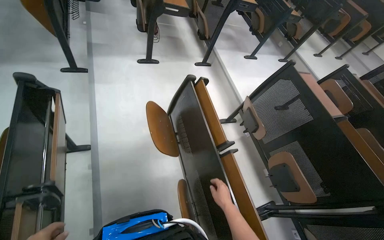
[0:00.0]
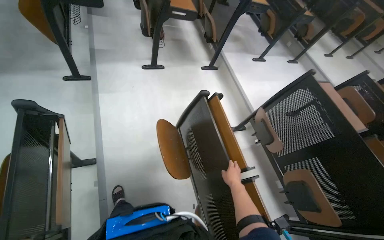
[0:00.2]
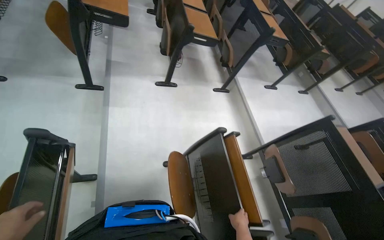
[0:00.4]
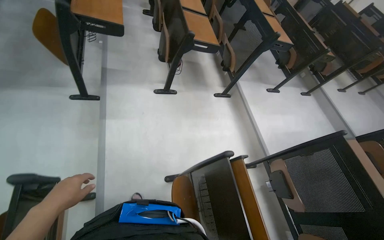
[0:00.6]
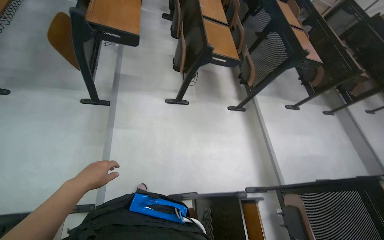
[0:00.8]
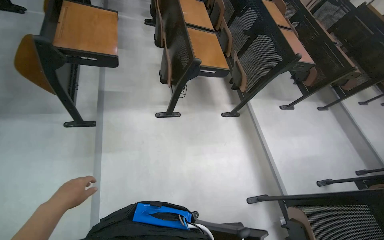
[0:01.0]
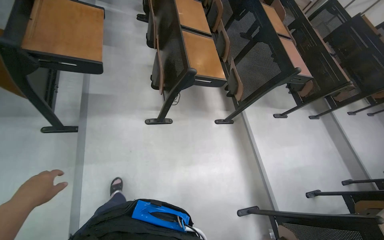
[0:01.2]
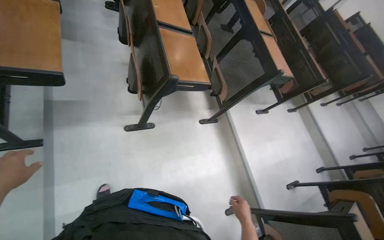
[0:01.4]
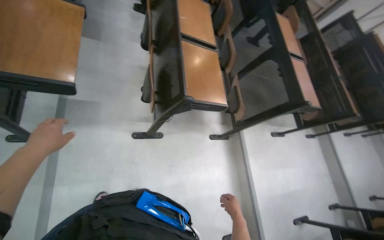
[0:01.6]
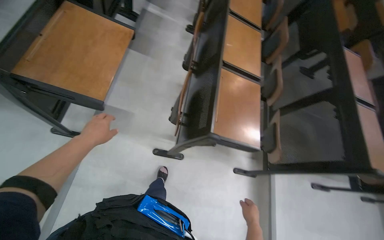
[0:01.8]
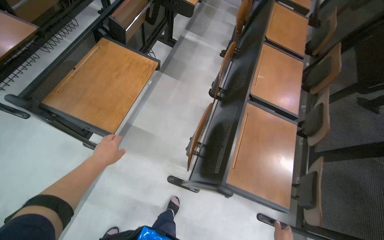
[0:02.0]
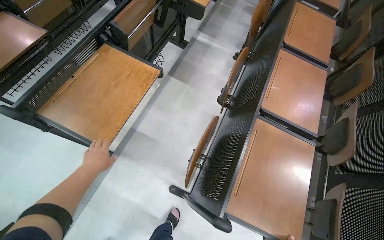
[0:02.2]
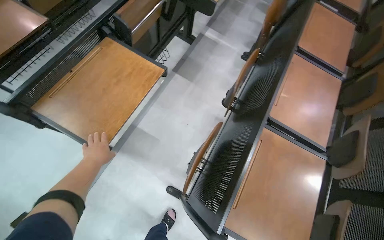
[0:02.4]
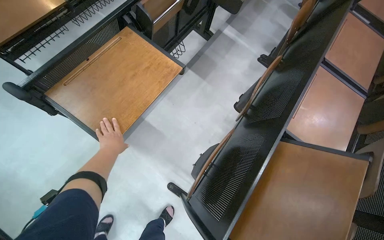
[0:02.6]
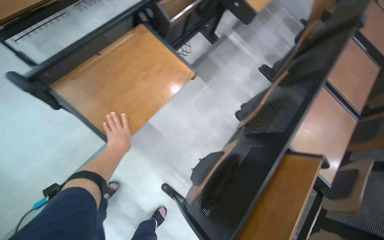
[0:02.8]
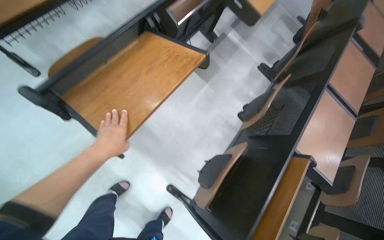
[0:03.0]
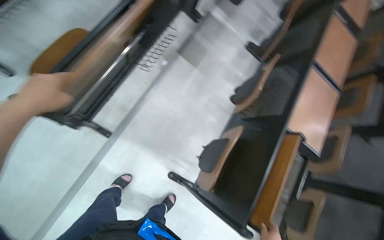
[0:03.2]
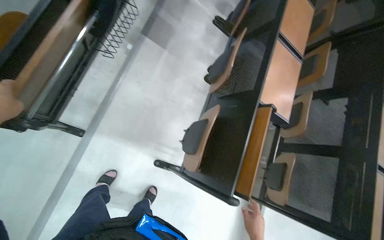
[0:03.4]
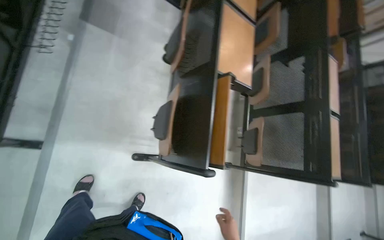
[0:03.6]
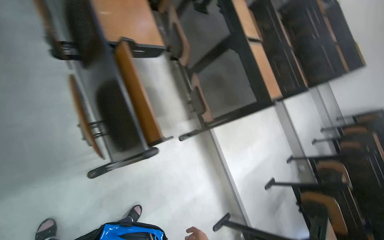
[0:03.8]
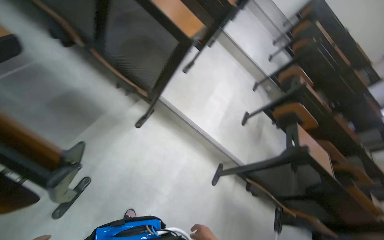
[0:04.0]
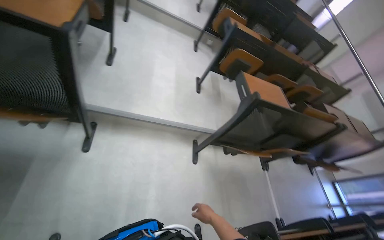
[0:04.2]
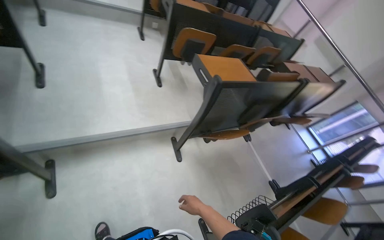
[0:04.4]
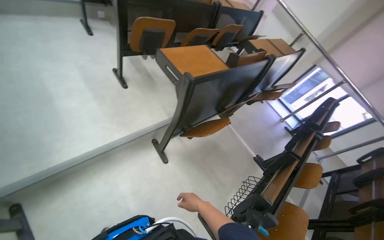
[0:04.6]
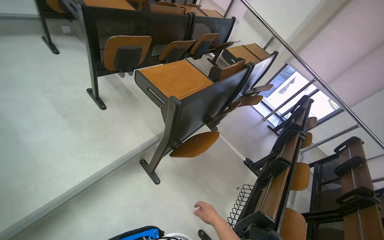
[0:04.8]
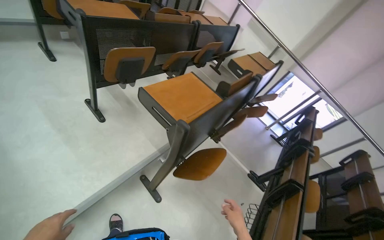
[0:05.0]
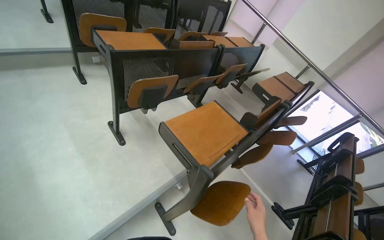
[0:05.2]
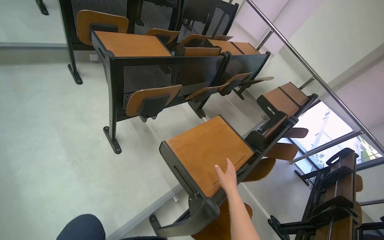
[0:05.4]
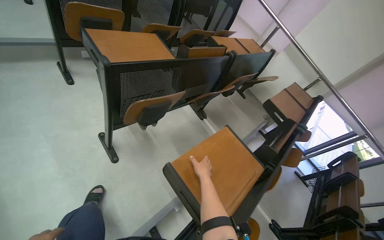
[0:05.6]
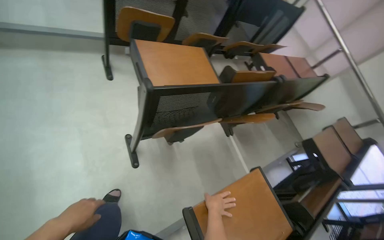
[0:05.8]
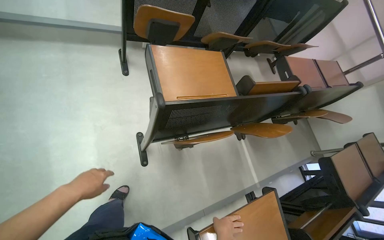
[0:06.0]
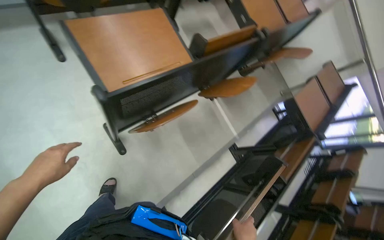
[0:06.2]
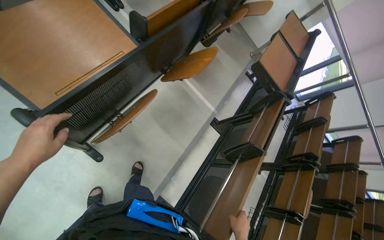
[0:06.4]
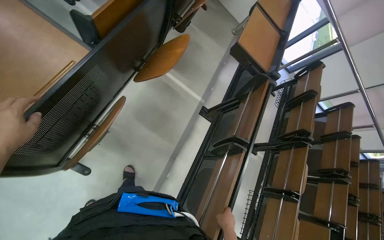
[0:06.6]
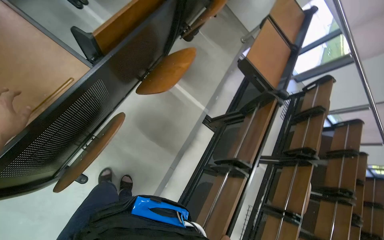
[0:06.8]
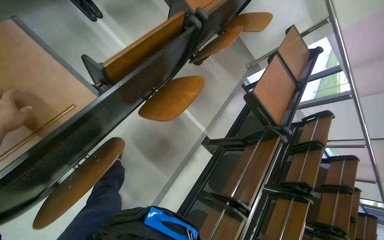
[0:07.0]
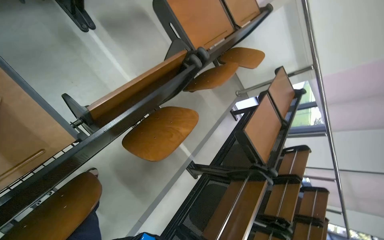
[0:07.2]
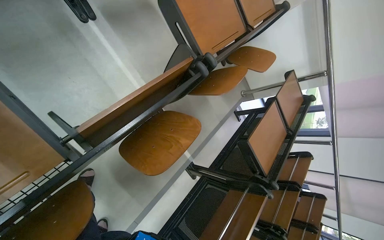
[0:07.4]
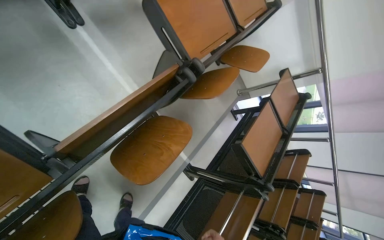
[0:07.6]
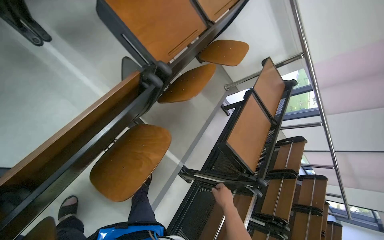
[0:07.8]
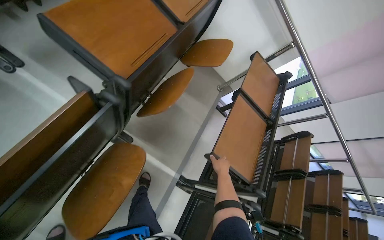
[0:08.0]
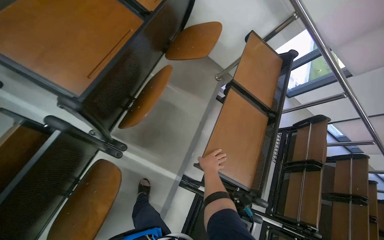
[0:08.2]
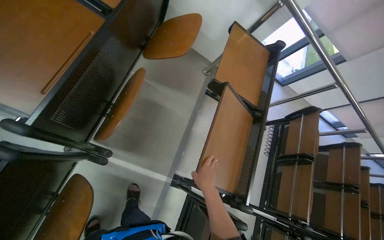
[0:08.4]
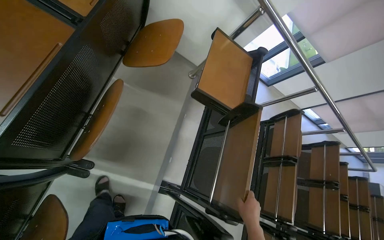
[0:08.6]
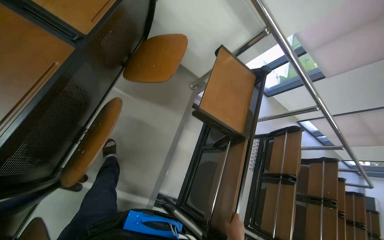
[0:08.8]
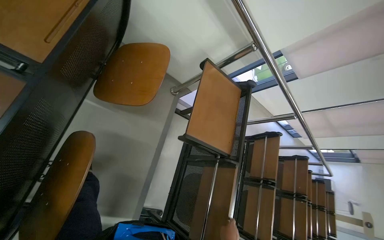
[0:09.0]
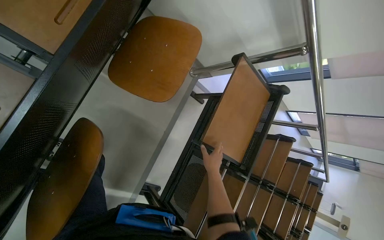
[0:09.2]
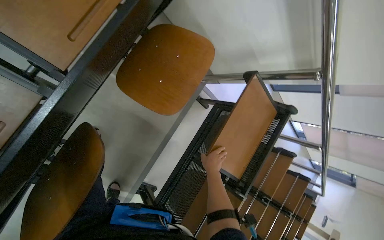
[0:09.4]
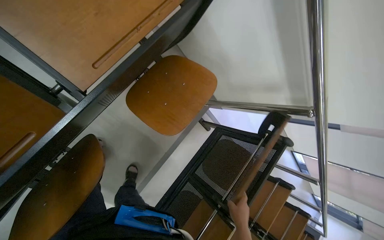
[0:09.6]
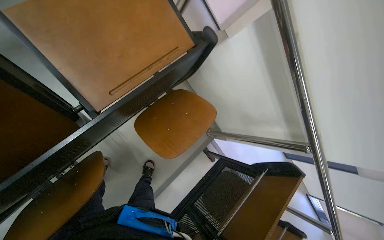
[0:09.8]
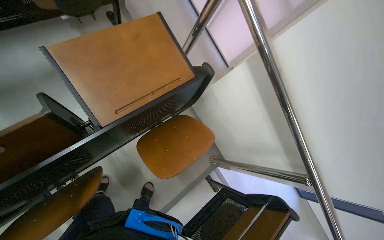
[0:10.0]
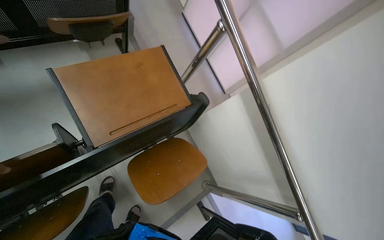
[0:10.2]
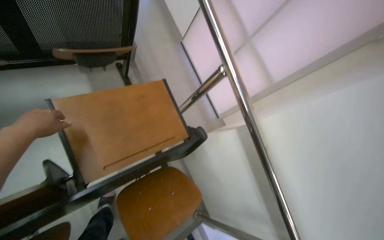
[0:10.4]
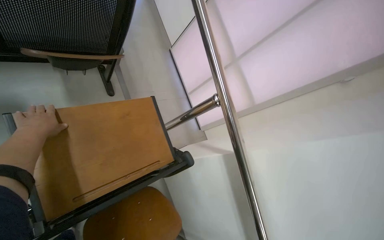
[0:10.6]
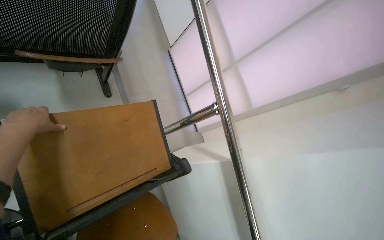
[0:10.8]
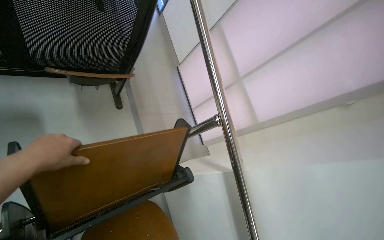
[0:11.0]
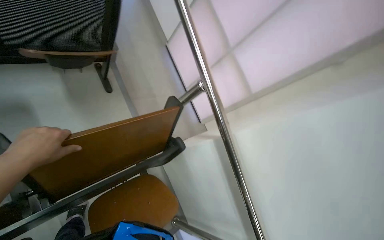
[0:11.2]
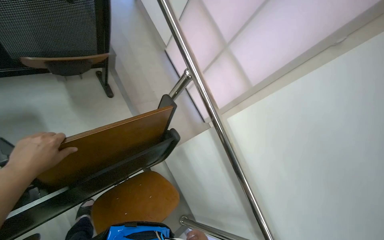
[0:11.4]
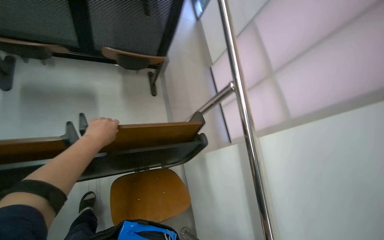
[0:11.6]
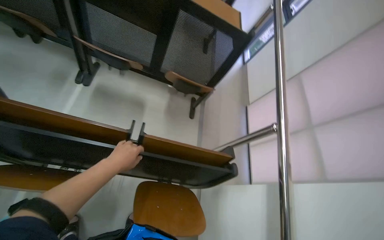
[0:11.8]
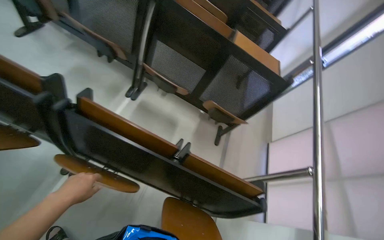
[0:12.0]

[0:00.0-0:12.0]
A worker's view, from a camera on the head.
Job: organizing items.
The whole recording: Folding desks in lecture hall. The worker folds up multiple desks in the lecture hall.
0:00.0 to 0:01.6: The camera is carried some 1.5 m.
0:01.6 to 0:03.0: The wearer moves roughly 50 cm. The wearer's head swings about 45 degrees to the left.
0:03.0 to 0:04.4: The camera travels roughly 1 m. The head rotates roughly 135 degrees to the right. The view tips downward by roughly 50 degrees.
0:04.4 to 0:06.0: The camera travels roughly 1.5 m.
0:06.0 to 0:07.6: The head travels about 90 cm. The wearer looks approximately 25 degrees further to the right. The view tips downward by roughly 25 degrees.
0:07.6 to 0:09.0: The wearer moves some 90 cm.
0:09.0 to 0:10.4: The view tips upward by some 30 degrees. The scene rotates clockwise by roughly 40 degrees.
0:10.4 to 0:12.0: The wearer's head swings some 45 degrees to the left. The camera pitches upward, by roughly 25 degrees.

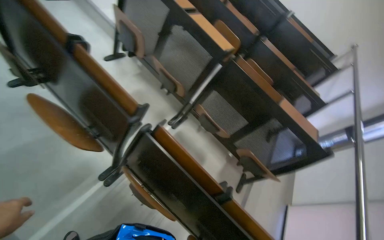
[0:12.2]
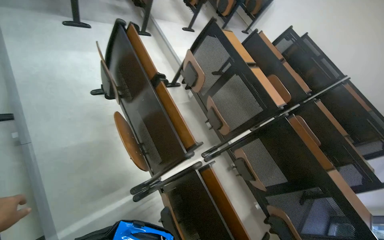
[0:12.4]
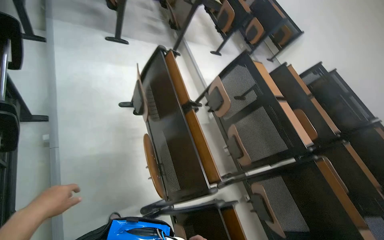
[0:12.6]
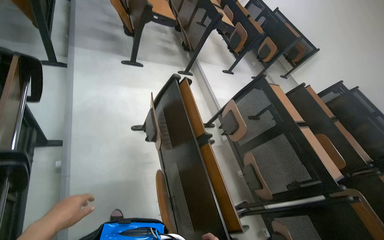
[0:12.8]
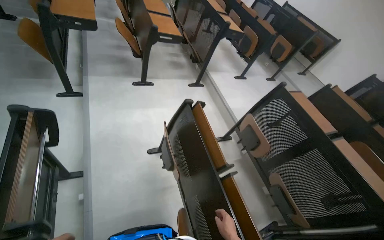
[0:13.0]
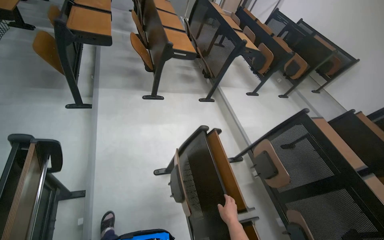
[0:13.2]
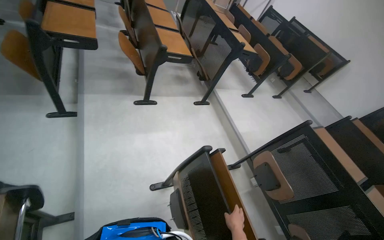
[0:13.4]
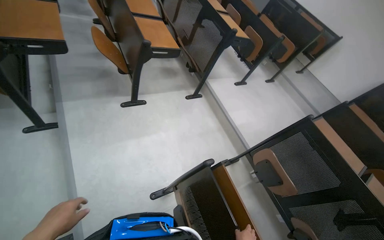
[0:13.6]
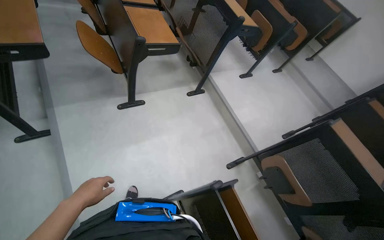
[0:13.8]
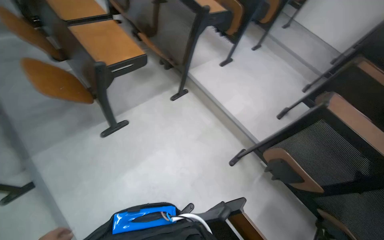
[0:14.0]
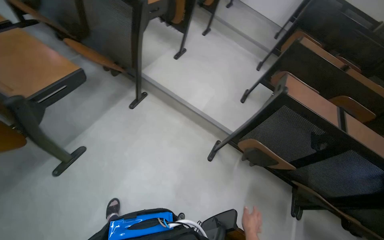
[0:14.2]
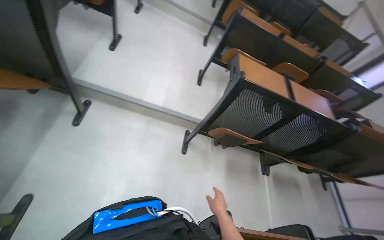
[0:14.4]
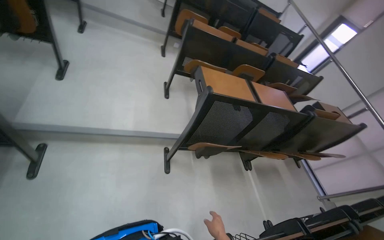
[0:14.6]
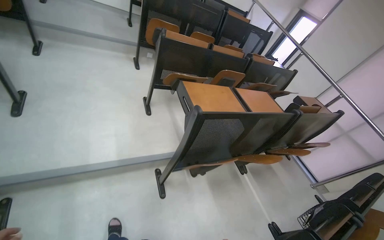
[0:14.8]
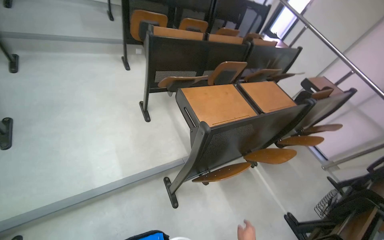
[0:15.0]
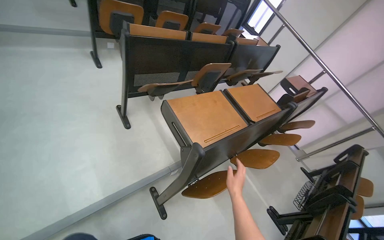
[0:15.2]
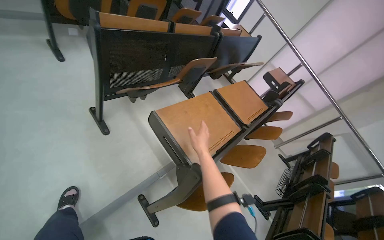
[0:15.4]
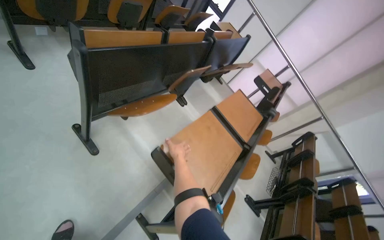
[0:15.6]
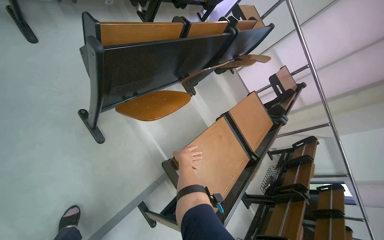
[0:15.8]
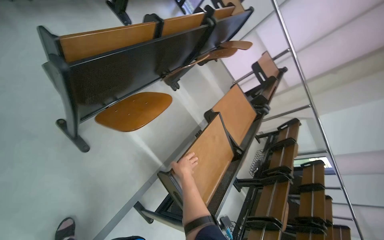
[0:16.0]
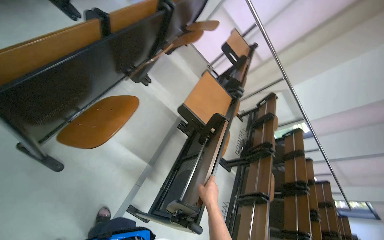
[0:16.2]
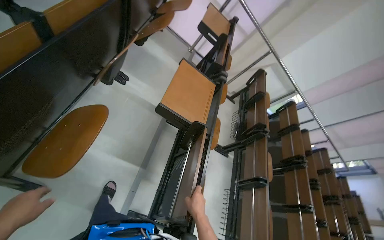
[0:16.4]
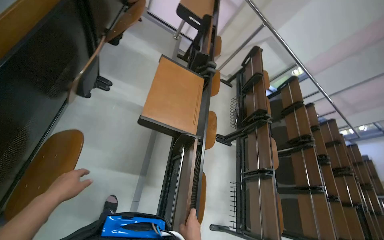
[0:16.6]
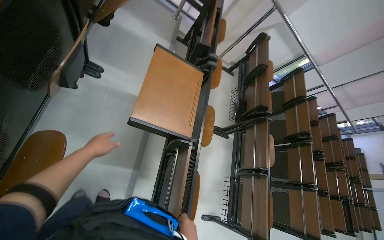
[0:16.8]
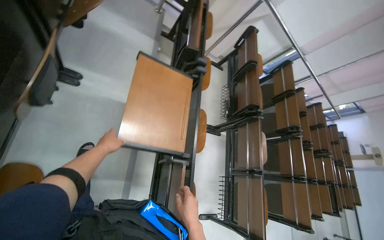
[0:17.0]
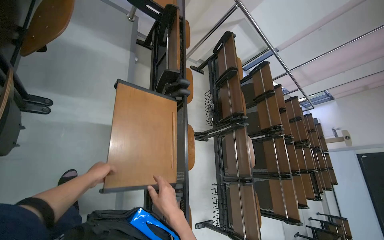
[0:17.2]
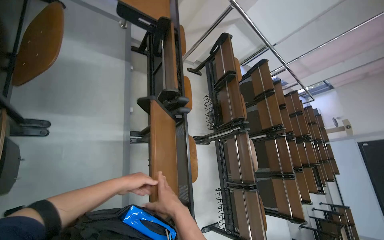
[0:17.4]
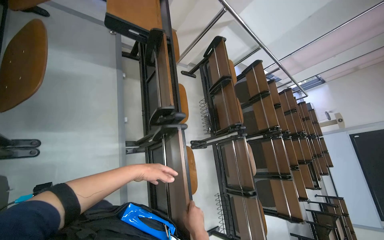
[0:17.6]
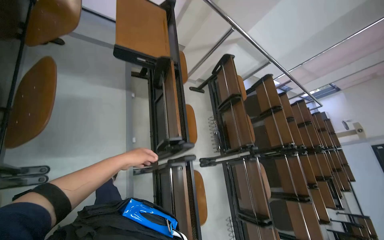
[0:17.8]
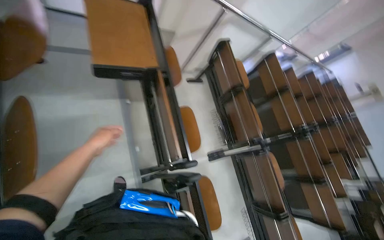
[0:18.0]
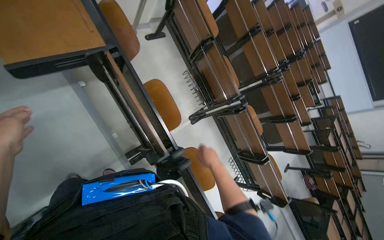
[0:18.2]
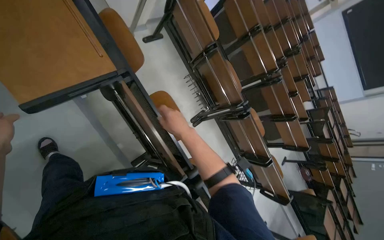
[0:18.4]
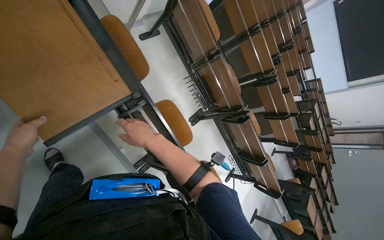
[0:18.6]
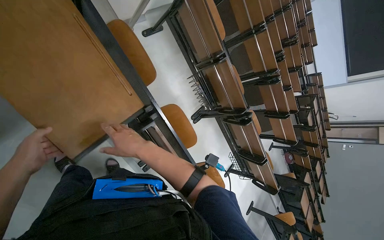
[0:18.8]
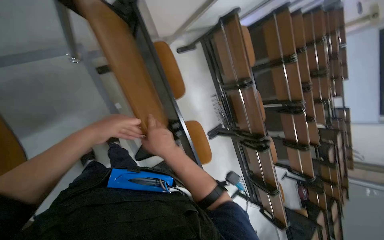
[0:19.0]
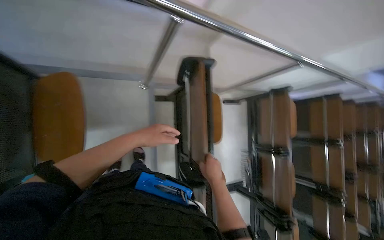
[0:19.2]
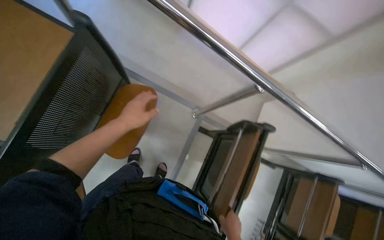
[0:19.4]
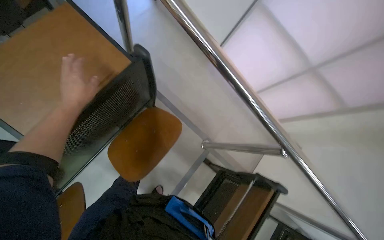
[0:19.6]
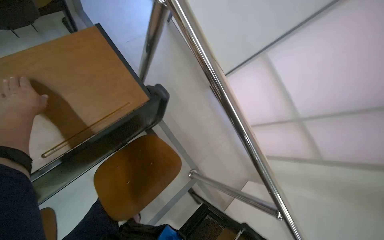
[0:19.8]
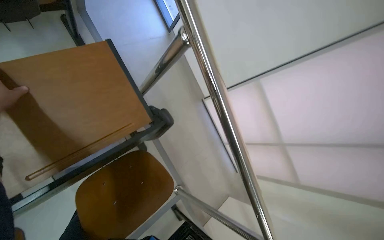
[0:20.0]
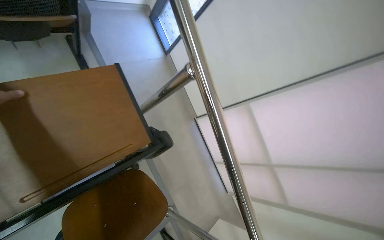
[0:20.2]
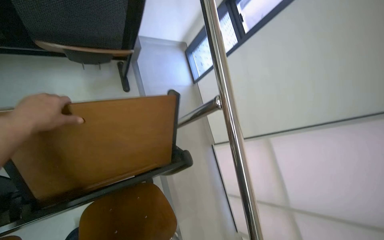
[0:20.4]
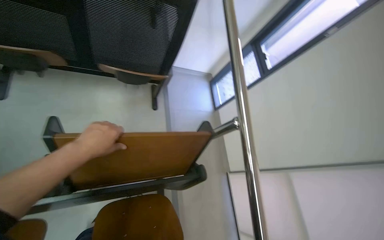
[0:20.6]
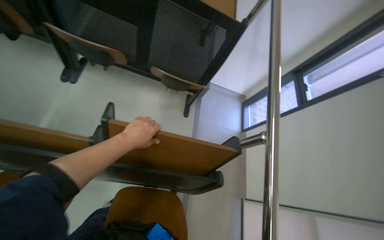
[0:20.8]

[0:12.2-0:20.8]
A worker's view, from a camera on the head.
Job: organizing items.
The whole recording: Folding desks in lecture hall. The worker folds up multiple desks in the lecture hall.
0:12.2 to 0:13.6: The head travels some 1.5 m. The head turns to the left by roughly 25 degrees. The view tilts roughly 15 degrees upward.
0:13.6 to 0:15.0: The wearer moves about 1 m. The wearer's head swings approximately 85 degrees to the right. The view tilts approximately 25 degrees downward.
0:15.0 to 0:16.6: The wearer moves some 1 m. The wearer's head swings some 45 degrees to the right. The camera pitches downward, by approximately 45 degrees.
0:16.6 to 0:18.0: The camera is carried about 1 m. The view tips downward by about 15 degrees.
0:18.0 to 0:19.4: The head travels approximately 80 cm. The scene turns some 40 degrees clockwise in the picture.
0:19.4 to 0:20.8: The view tips upward by approximately 45 degrees. The scene turns approximately 65 degrees clockwise in the picture.
